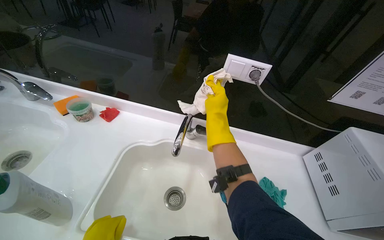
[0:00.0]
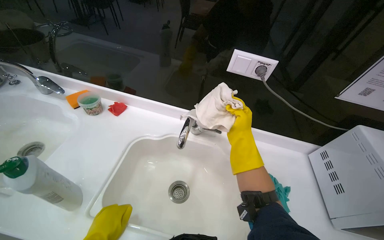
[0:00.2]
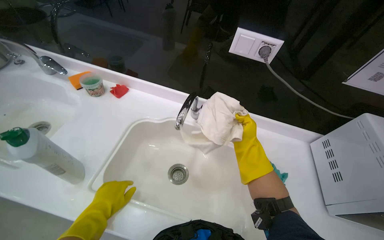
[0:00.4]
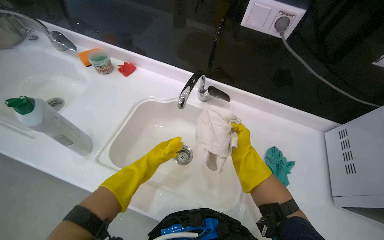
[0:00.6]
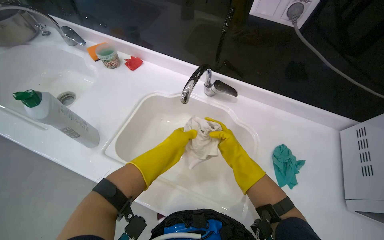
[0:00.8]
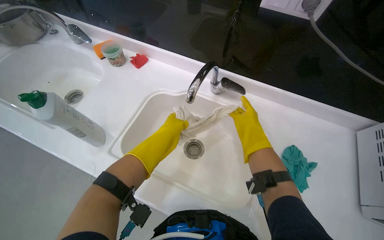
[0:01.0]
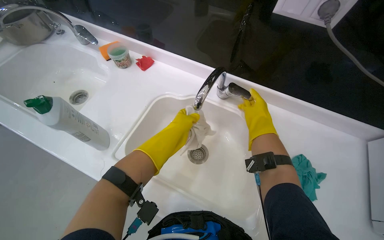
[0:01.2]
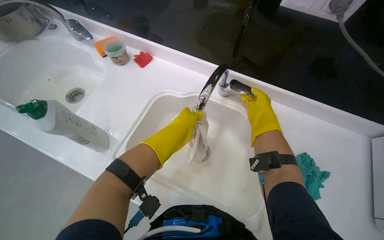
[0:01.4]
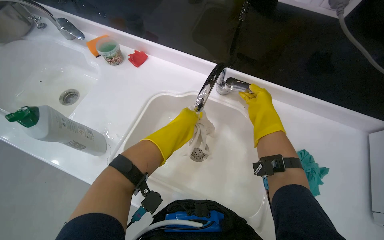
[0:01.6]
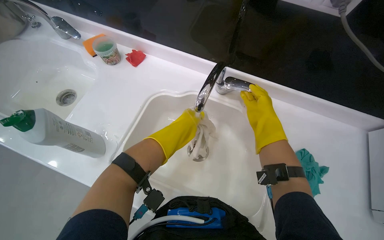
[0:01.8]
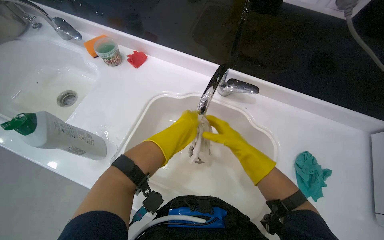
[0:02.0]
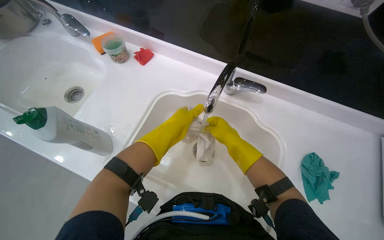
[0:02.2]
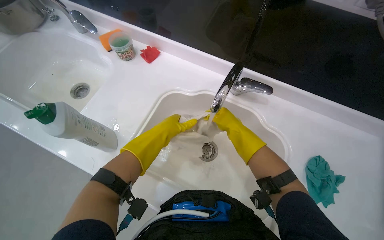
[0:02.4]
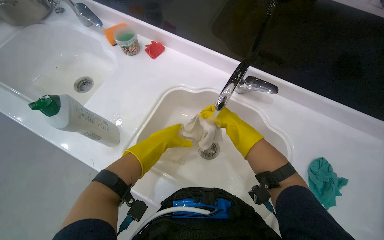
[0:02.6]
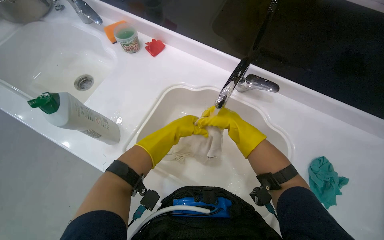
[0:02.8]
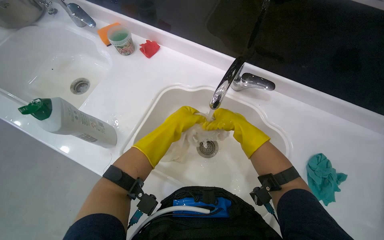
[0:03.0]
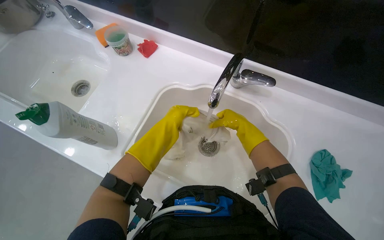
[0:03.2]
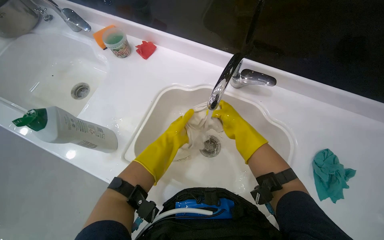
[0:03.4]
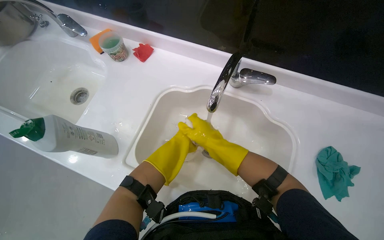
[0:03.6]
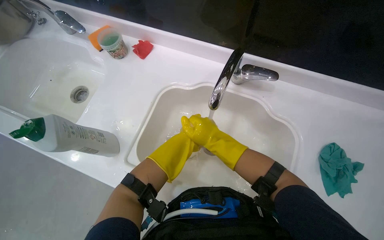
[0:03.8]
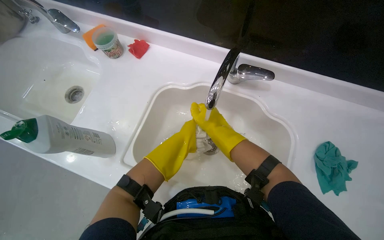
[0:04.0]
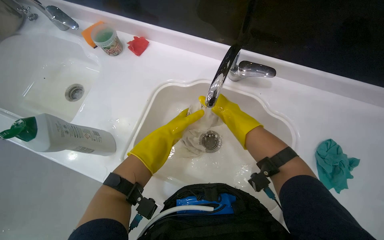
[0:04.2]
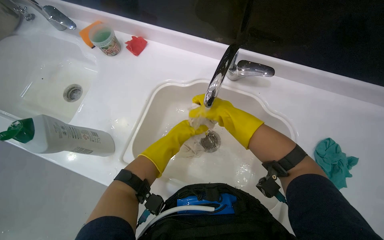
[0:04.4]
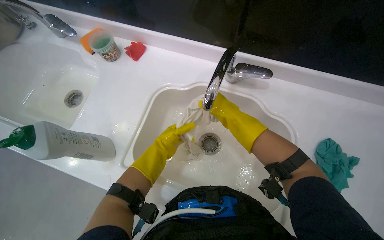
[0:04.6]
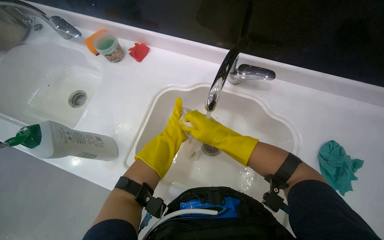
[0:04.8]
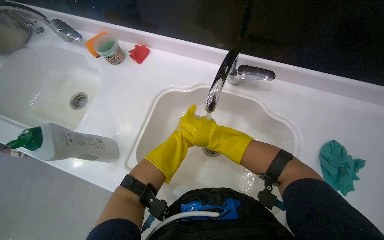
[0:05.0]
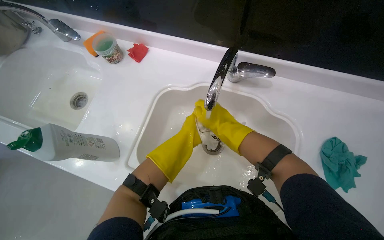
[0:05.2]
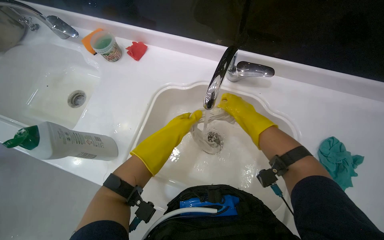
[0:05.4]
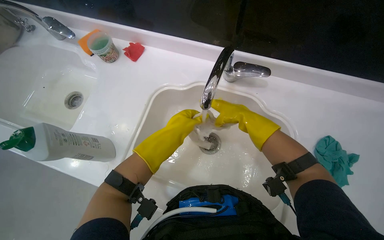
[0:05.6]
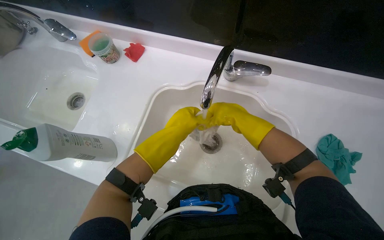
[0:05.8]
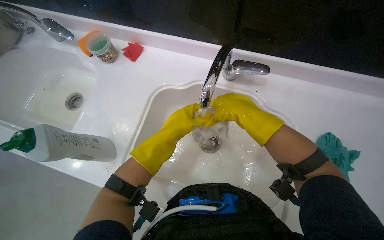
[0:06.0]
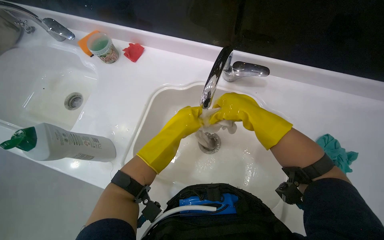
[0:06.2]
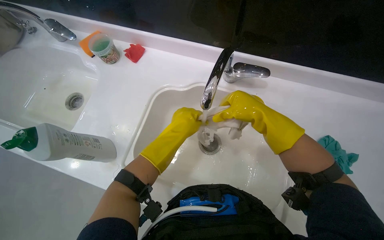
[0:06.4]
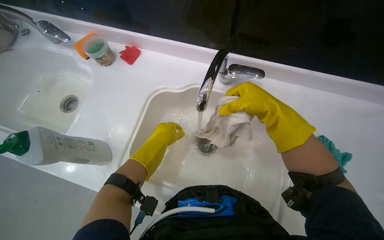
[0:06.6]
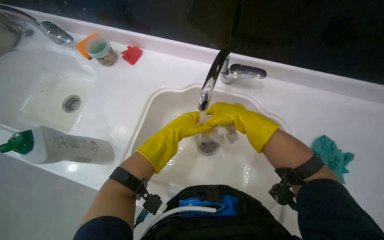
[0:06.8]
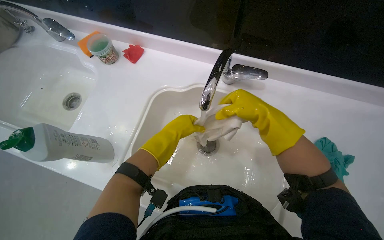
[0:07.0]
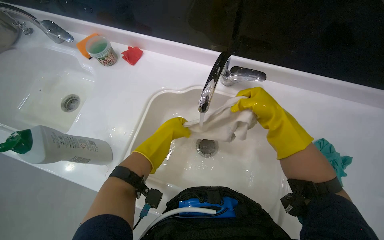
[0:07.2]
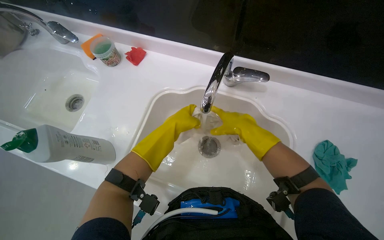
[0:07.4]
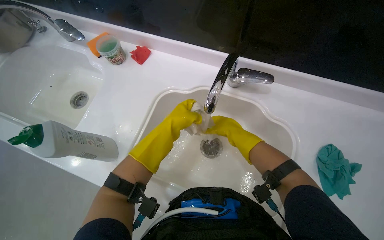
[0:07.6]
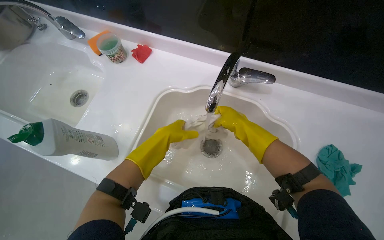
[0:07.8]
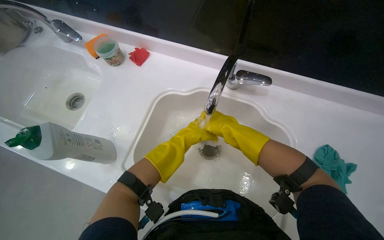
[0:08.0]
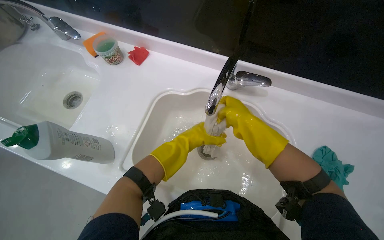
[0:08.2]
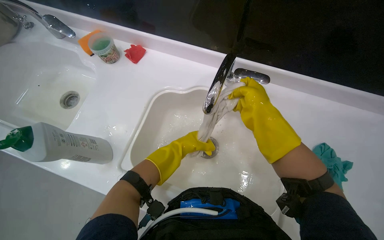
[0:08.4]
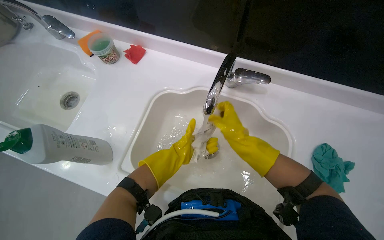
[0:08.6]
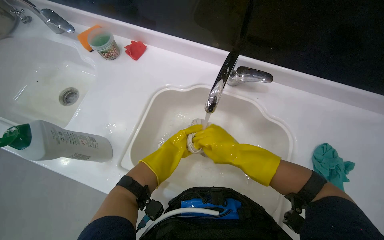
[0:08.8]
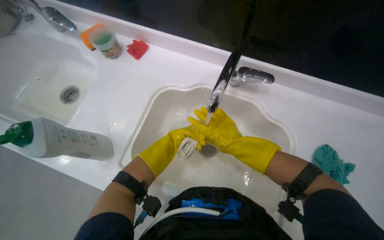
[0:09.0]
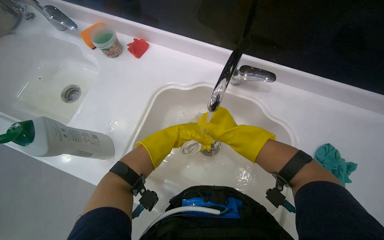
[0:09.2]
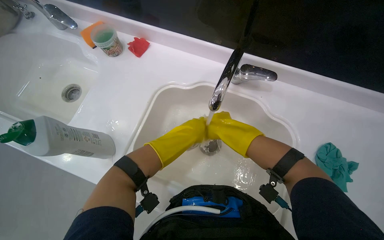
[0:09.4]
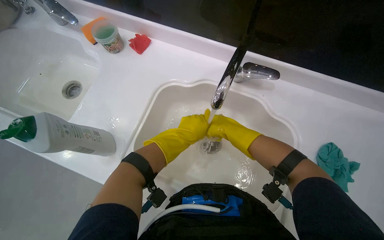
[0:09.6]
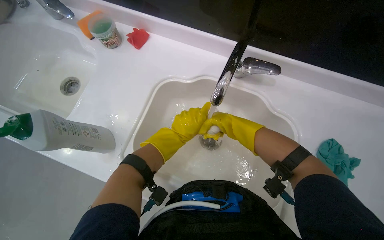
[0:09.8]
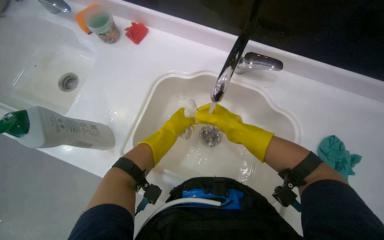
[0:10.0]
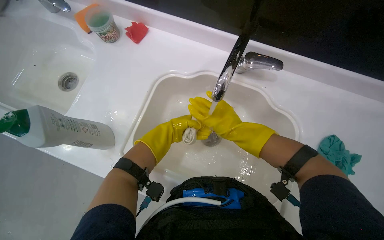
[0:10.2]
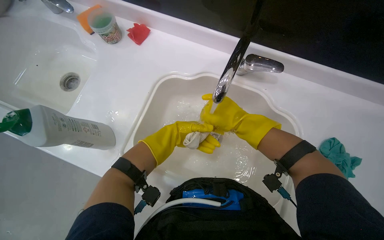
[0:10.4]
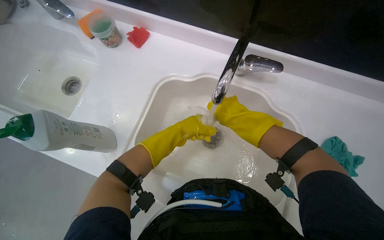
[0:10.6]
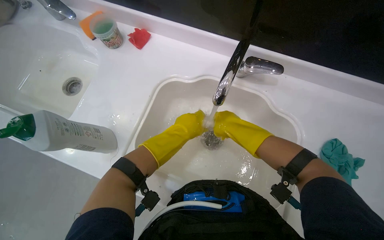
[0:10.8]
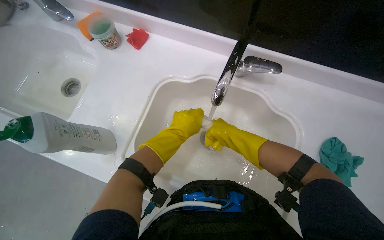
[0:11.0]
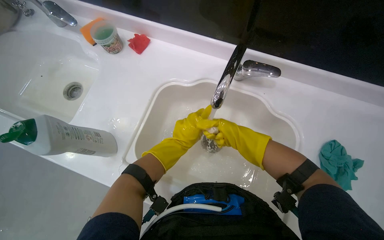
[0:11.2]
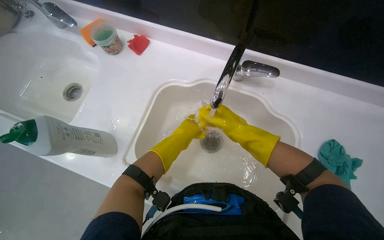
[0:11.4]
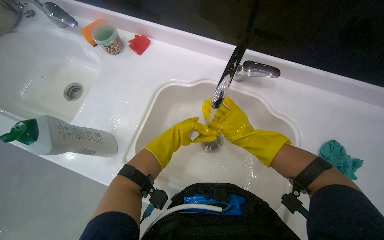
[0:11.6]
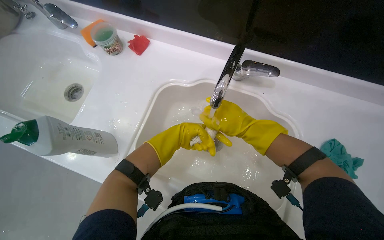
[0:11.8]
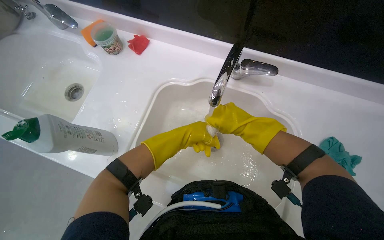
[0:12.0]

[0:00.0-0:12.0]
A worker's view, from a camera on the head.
Job: preparing cleaning supplies.
The whole recording: Rinsing cleaning cloth. The worker rinses a cleaning cloth under the tap in the sink.
0:00.0 to 0:01.6: The view tilts roughly 15 degrees downward.
0:01.6 to 0:03.0: The right hand moves to the left, some 15 cm.
0:06.0 to 0:07.6: The right hand shifts about 10 cm farther from the camera.
0:07.6 to 0:09.0: The left hand shifts some 20 cm farther from the camera and down the picture.
0:09.0 to 0:10.4: The left hand moves nearer and farther over roughly 15 cm, changing direction 2 times.
0:10.4 to 0:12.0: The hands work in one place, with small movements.

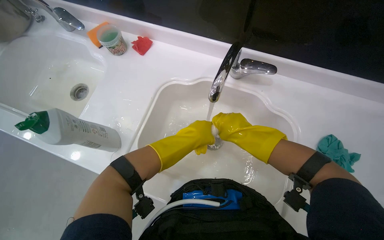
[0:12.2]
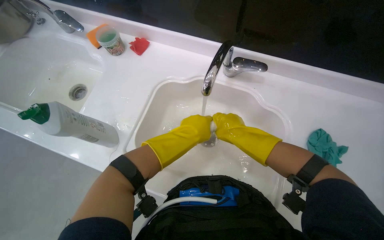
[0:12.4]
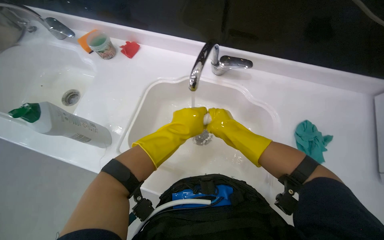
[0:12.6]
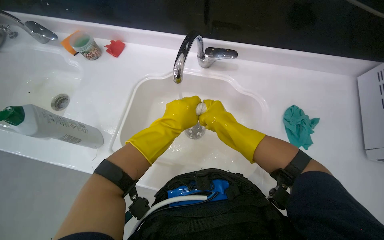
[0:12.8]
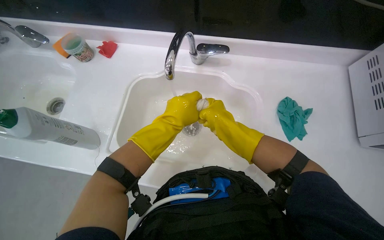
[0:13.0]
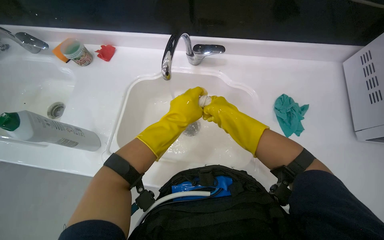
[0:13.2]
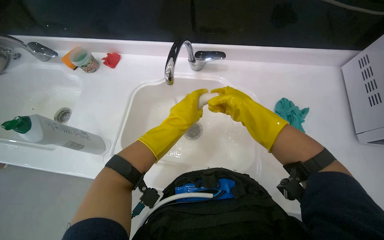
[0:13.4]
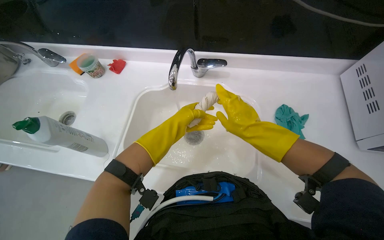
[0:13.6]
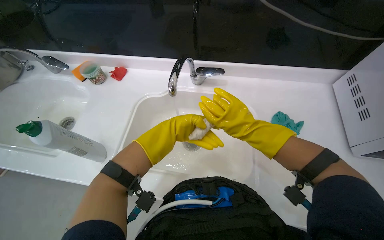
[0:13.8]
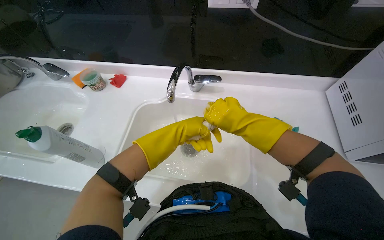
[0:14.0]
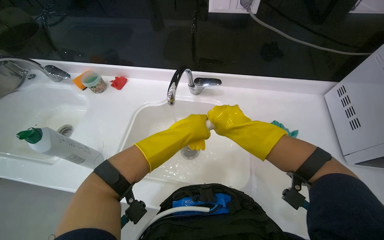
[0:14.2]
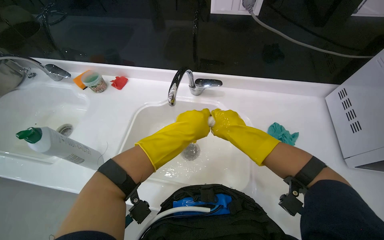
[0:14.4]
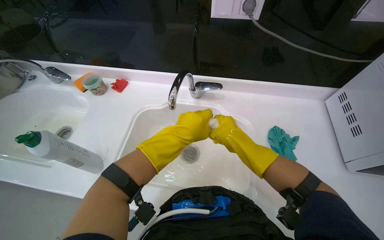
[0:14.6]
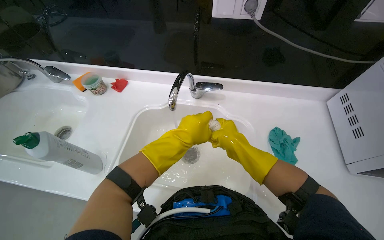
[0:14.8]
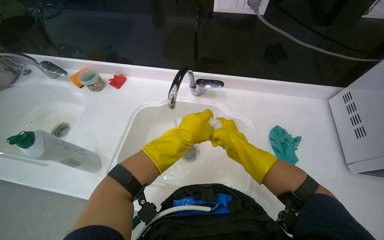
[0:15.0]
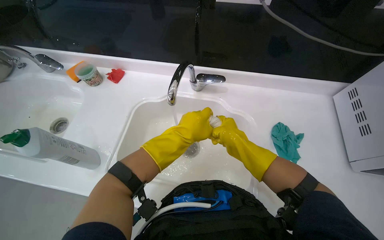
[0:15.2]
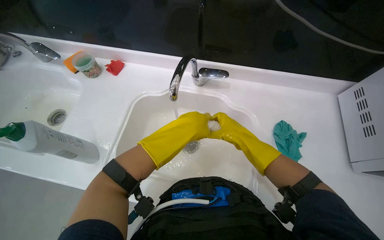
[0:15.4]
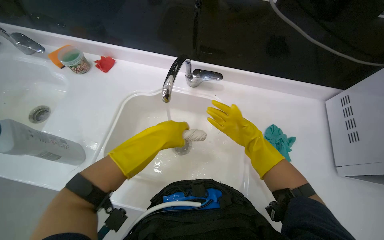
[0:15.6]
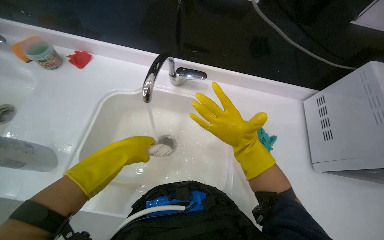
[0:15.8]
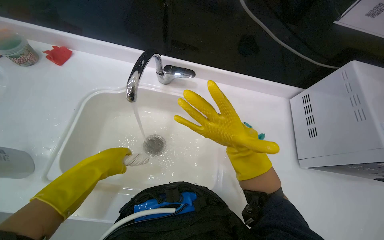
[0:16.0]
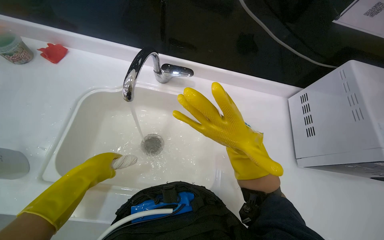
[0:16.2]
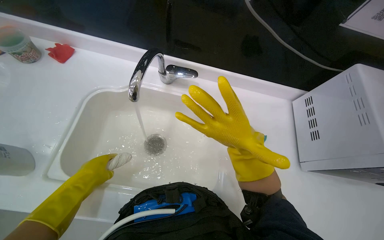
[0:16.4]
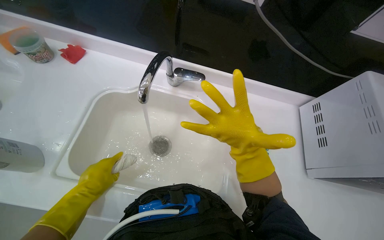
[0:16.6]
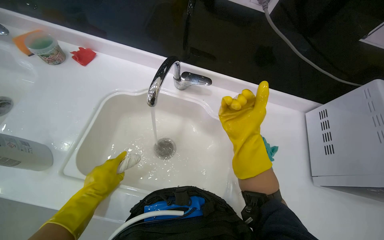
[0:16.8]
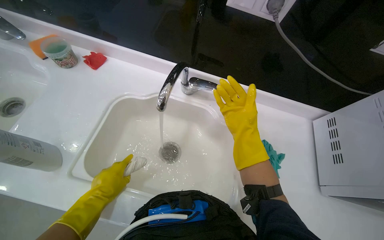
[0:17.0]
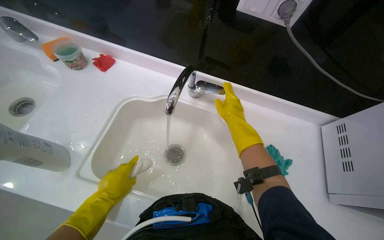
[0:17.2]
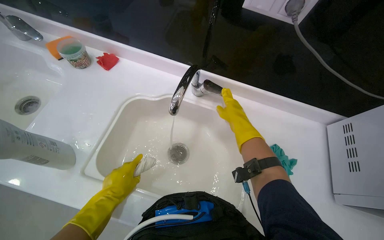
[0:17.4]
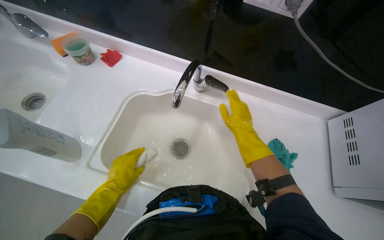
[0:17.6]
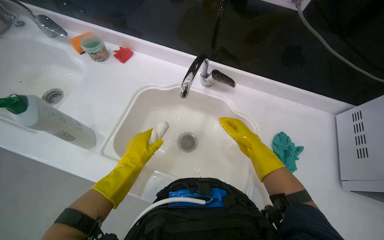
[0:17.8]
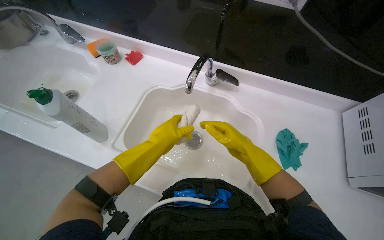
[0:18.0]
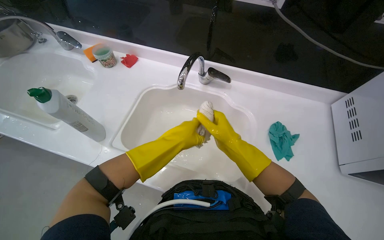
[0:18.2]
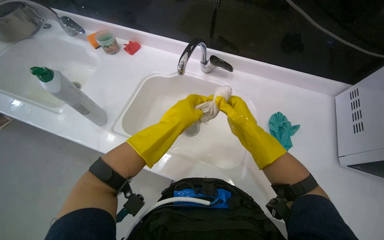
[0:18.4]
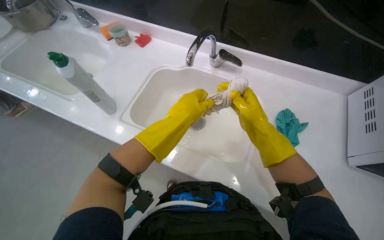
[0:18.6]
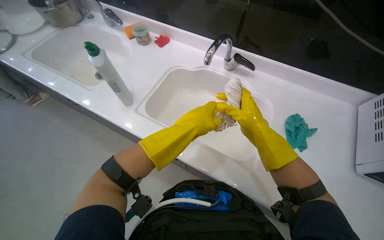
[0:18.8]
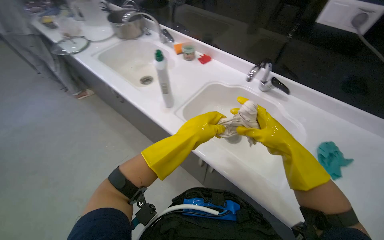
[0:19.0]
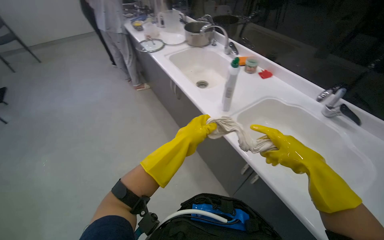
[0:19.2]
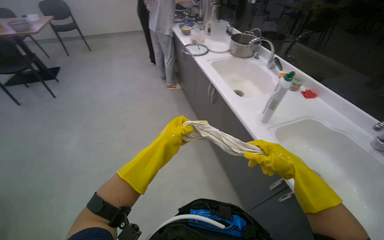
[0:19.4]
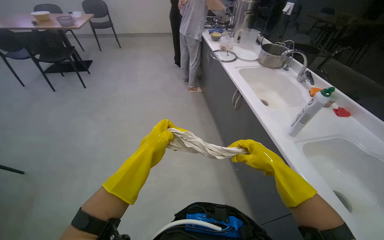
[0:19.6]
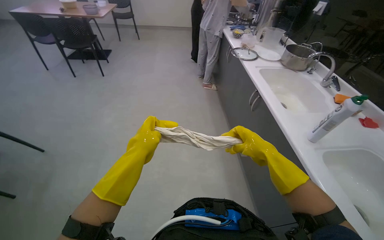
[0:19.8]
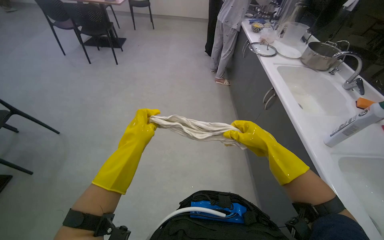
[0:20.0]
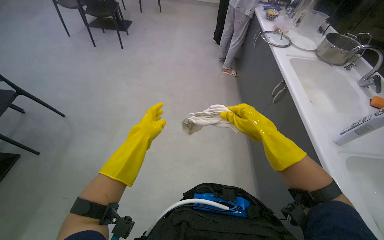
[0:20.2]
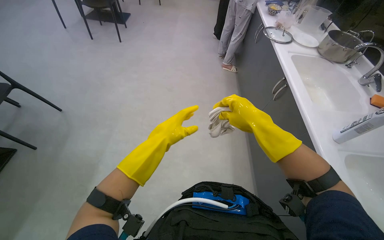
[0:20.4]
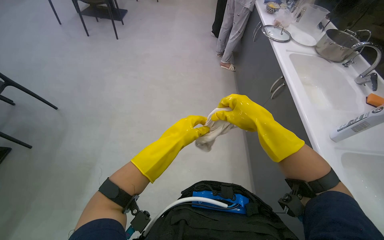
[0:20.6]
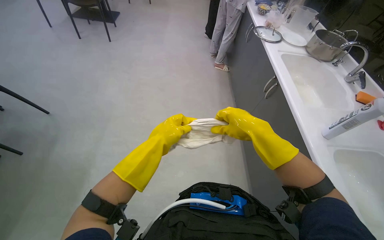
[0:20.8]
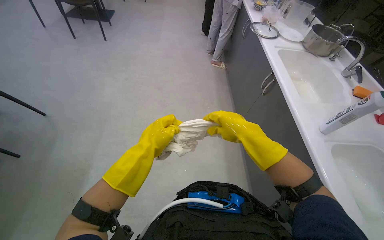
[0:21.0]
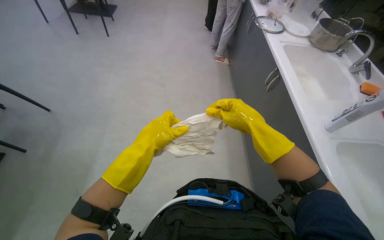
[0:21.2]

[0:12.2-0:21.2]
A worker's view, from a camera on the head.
Job: preparing cleaning supplies.
The whole recording: Rinsing cleaning cloth. The worker rinses a cleaning cloth under the tap in the sink.
0:13.8 to 0:15.2: The left hand shifts some 10 cm nearer to the camera.
0:15.2 to 0:16.6: The left hand travels to the left and down the picture by roughly 25 cm.
0:16.6 to 0:18.2: The left hand goes some 15 cm to the right.
0:18.2 to 0:19.8: The camera is carried about 60 cm. The head turns to the left by about 70 degrees.
0:19.8 to 0:21.2: The right hand moves to the left, approximately 10 cm.
